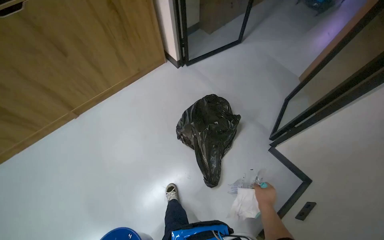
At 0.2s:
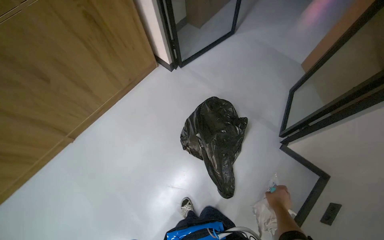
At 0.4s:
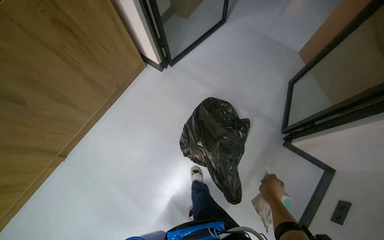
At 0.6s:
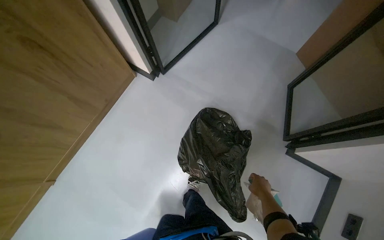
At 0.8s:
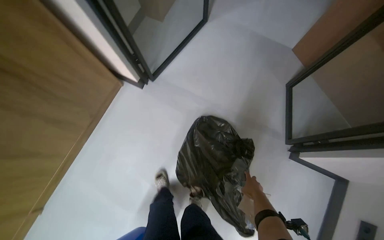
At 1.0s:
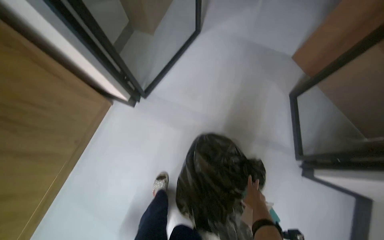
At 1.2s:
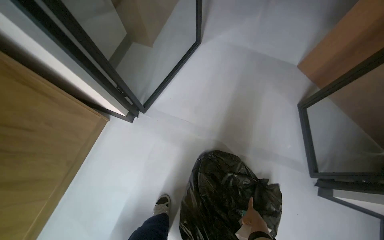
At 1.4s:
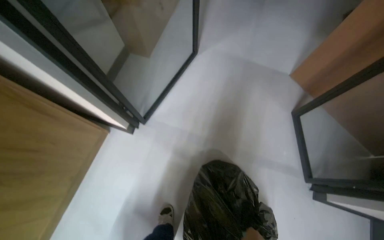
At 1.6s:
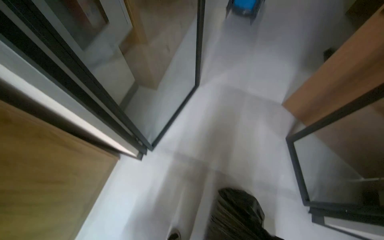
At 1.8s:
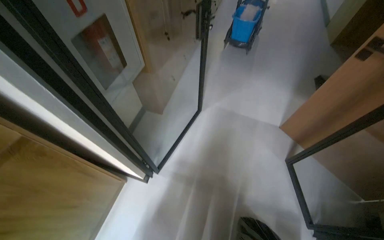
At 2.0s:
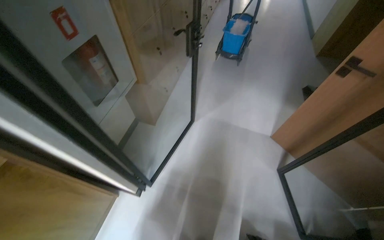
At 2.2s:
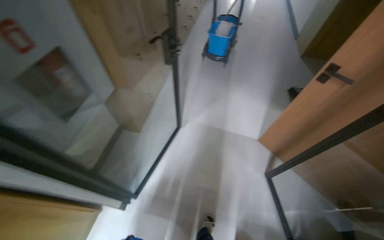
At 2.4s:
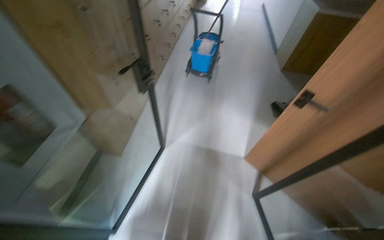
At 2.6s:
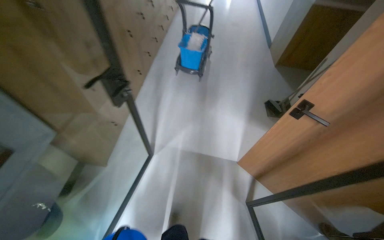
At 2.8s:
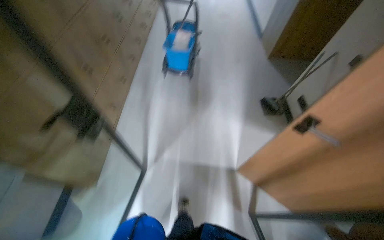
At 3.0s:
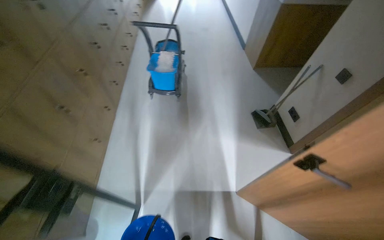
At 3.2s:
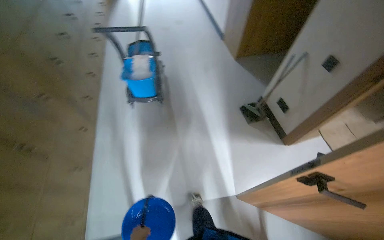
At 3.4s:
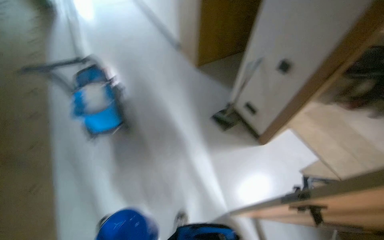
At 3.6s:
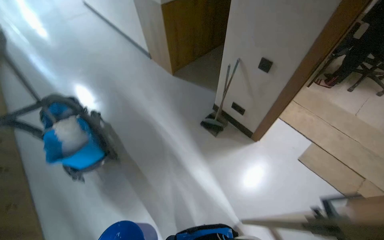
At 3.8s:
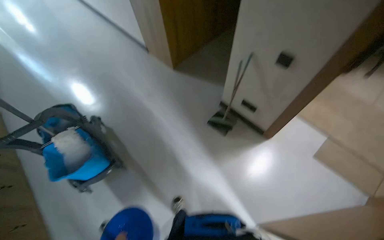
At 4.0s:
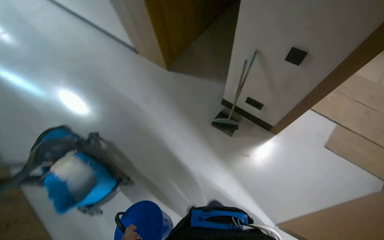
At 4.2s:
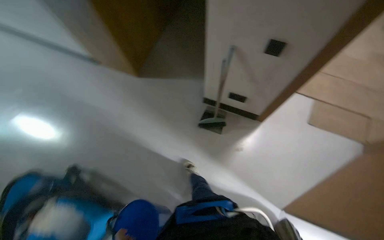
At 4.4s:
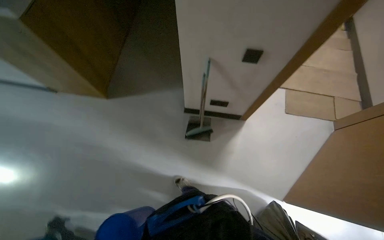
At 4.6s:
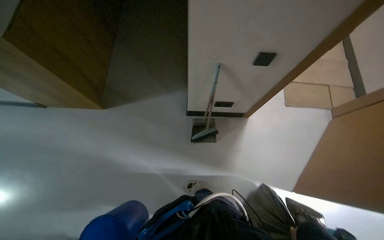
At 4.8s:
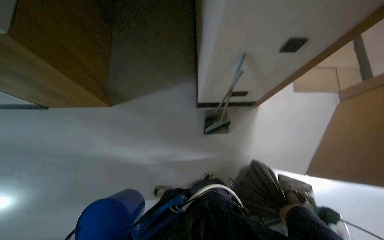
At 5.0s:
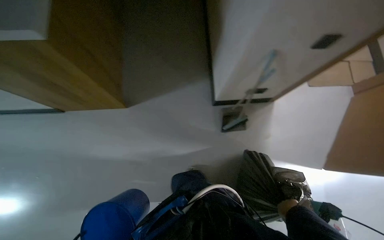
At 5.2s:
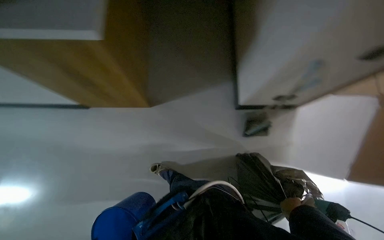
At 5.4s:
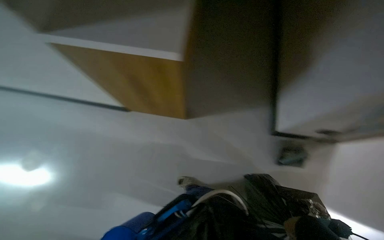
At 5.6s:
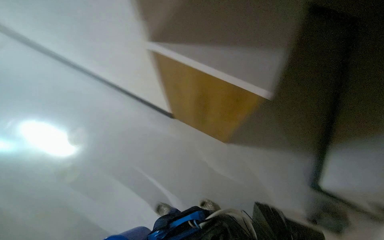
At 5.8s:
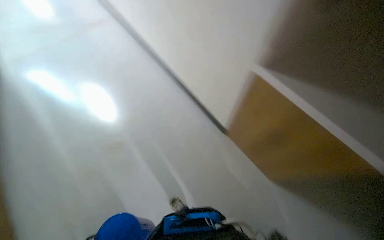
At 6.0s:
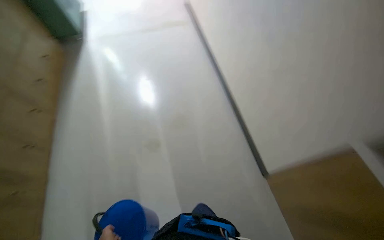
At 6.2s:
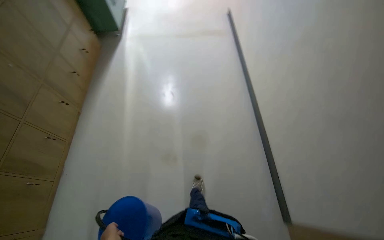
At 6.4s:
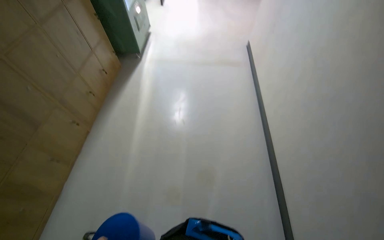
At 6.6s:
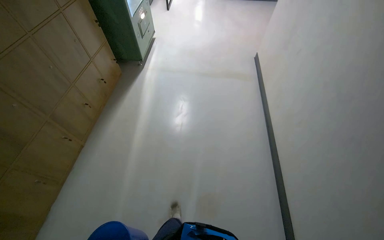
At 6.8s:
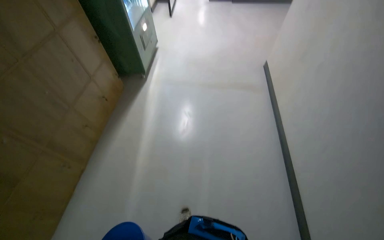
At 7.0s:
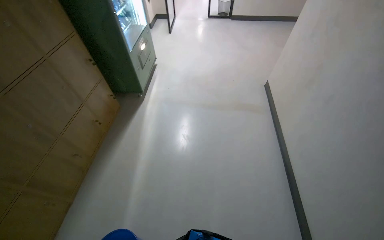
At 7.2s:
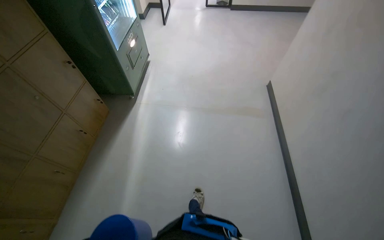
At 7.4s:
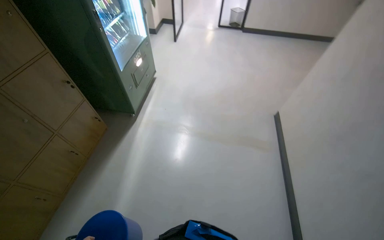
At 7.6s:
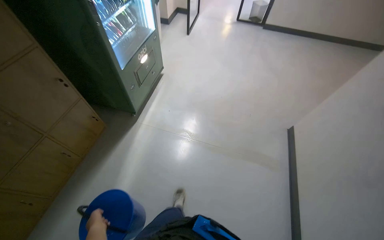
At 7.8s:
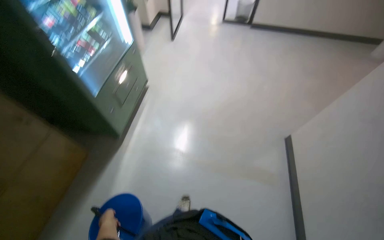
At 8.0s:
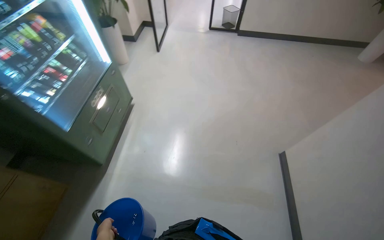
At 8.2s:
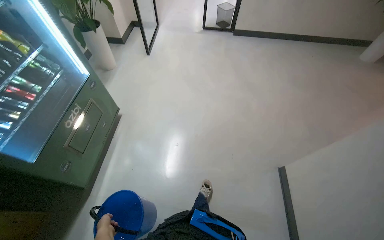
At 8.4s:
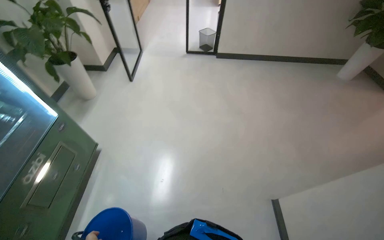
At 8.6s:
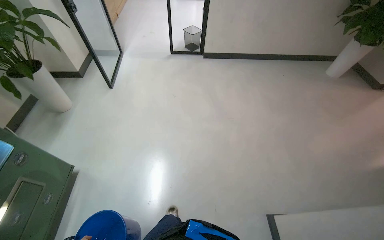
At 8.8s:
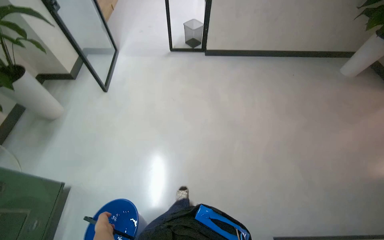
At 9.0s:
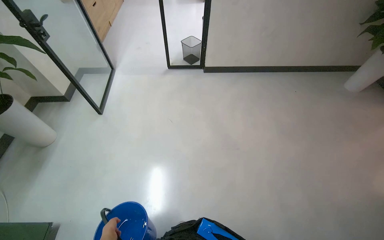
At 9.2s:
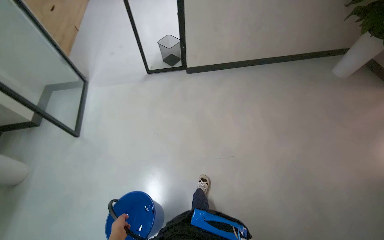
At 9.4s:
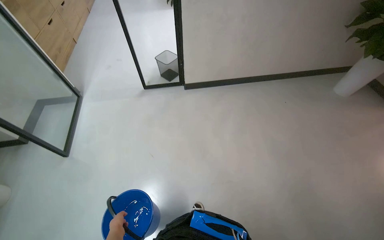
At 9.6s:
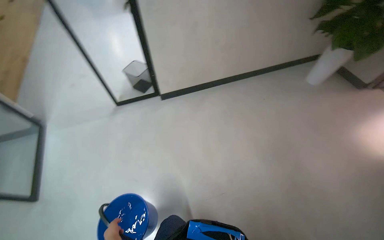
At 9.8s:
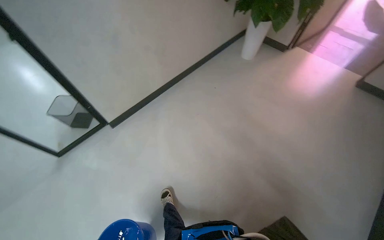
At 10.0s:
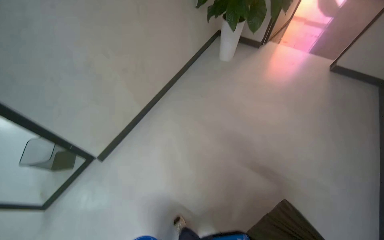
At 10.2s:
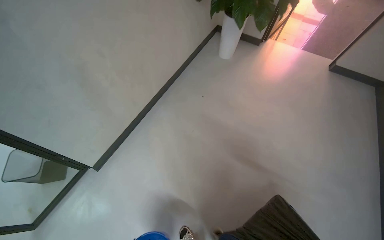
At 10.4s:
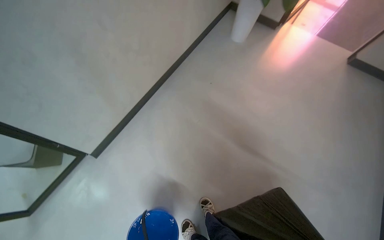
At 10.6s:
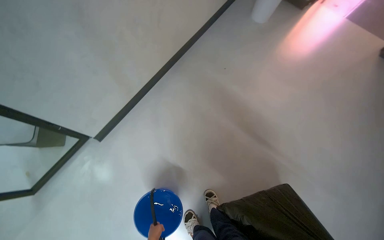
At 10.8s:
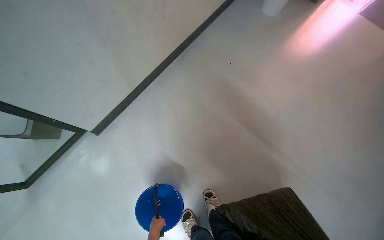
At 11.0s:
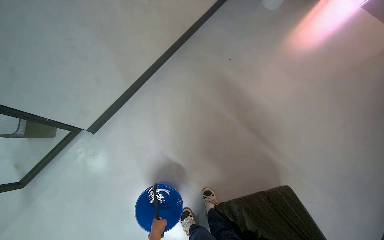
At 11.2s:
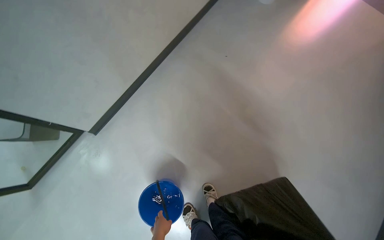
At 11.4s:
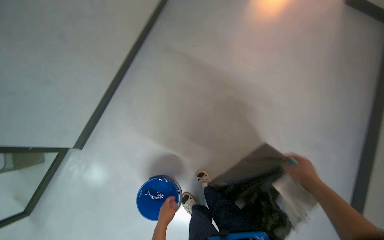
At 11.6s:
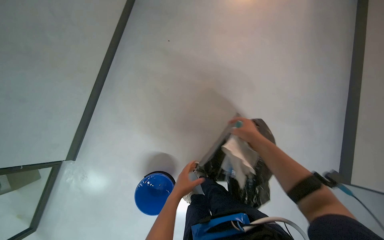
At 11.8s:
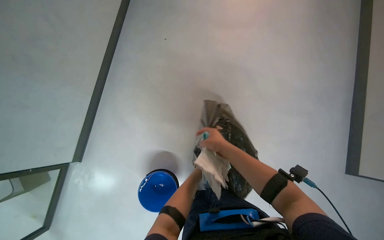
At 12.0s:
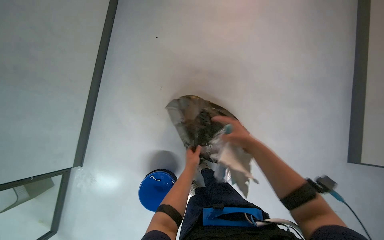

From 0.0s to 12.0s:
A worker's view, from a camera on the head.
Job: managing trash.
The whole recording: Disposing trash. The worker ties a trash bag, carries it through the building and down stairs, and disposes it in a bin.
From 0.0s to 1.6s: The head travels roughly 1 m. The head turns to the right by approximately 30 degrees.
From 1.6s to 3.0s: The camera is carried roughly 90 cm. The wearer's head swings some 25 degrees to the right.
From 3.0s to 4.4s: The camera travels roughly 1 m. The wearer's head swings roughly 75 degrees to the right. The view tilts roughly 10 degrees downward.
From 4.4s to 6.0s: The head travels to the left, some 70 cm.
From 6.0s to 7.6s: The camera is carried about 1.5 m.
From 7.6s to 9.0s: The camera is carried some 1.5 m.
From 9.0s to 10.4s: The wearer moves roughly 1.5 m. The wearer looks some 55 degrees further to the right.
From 10.4s to 12.0s: The camera pitches downward, by approximately 20 degrees.

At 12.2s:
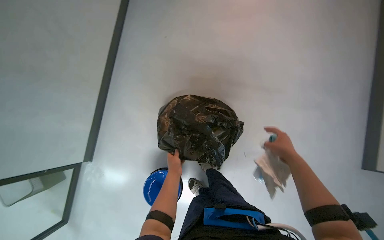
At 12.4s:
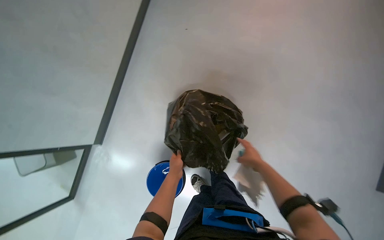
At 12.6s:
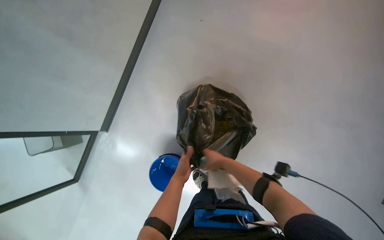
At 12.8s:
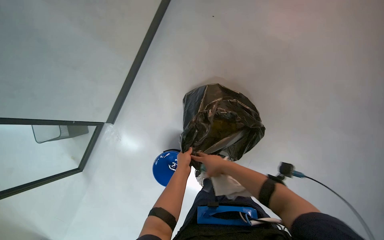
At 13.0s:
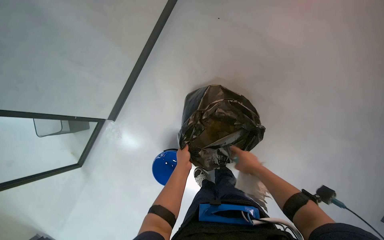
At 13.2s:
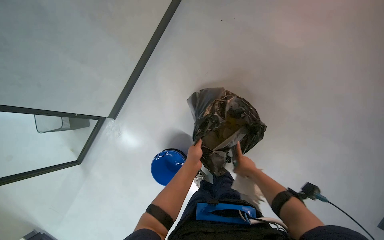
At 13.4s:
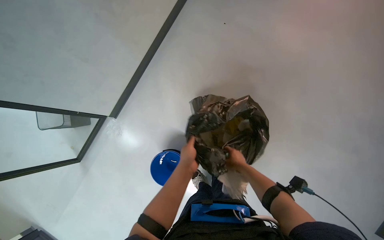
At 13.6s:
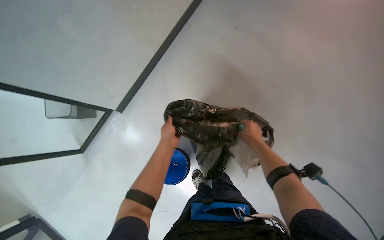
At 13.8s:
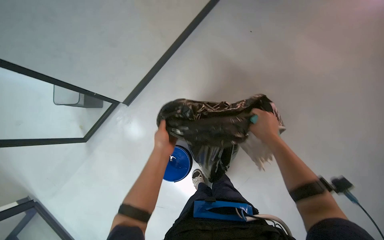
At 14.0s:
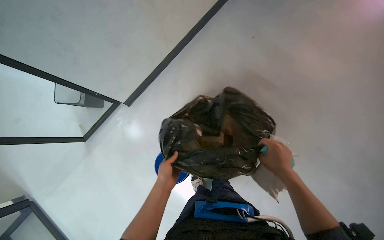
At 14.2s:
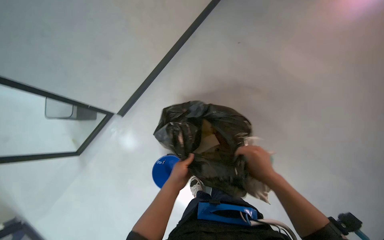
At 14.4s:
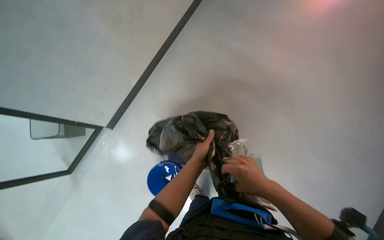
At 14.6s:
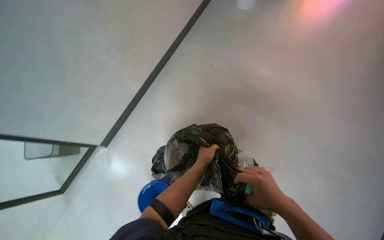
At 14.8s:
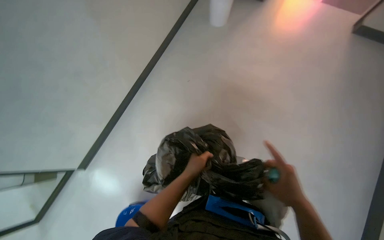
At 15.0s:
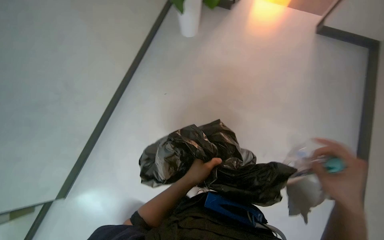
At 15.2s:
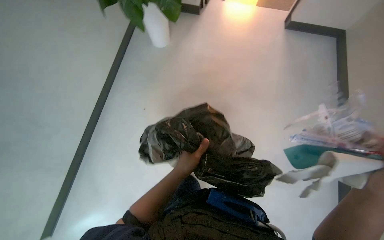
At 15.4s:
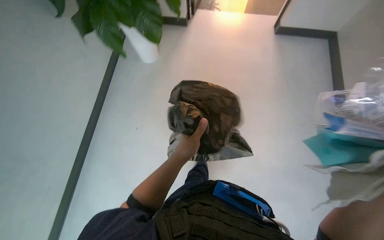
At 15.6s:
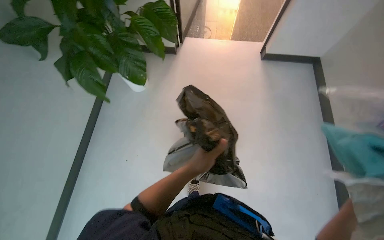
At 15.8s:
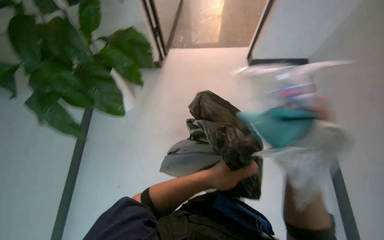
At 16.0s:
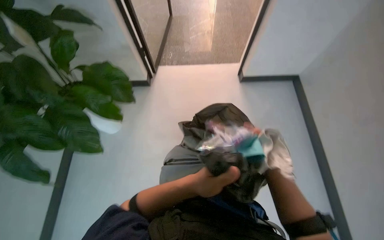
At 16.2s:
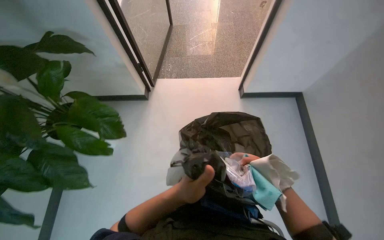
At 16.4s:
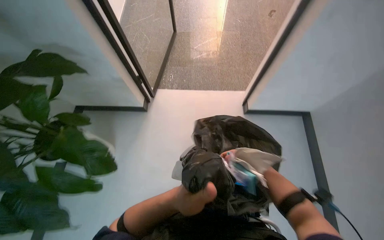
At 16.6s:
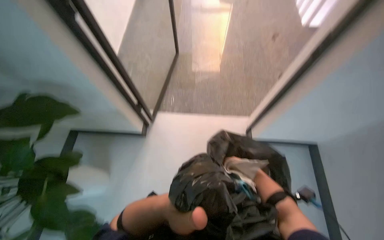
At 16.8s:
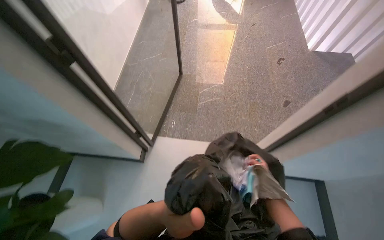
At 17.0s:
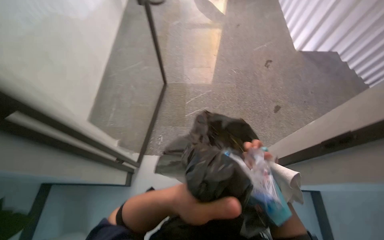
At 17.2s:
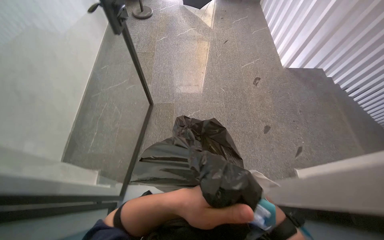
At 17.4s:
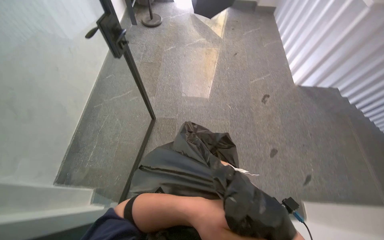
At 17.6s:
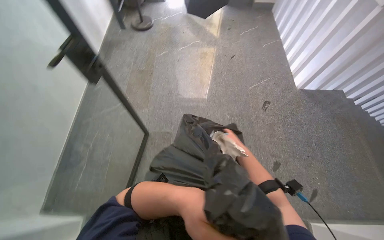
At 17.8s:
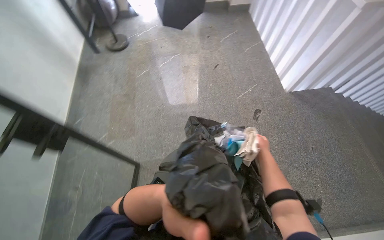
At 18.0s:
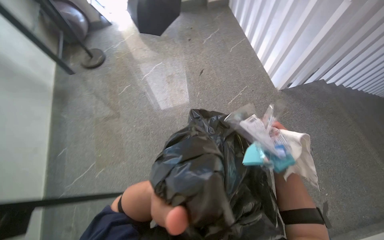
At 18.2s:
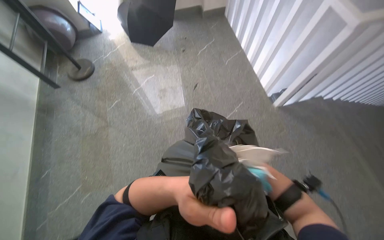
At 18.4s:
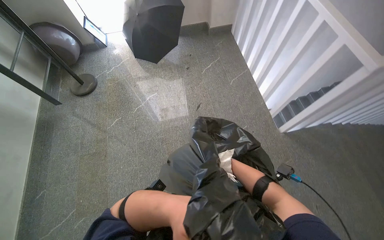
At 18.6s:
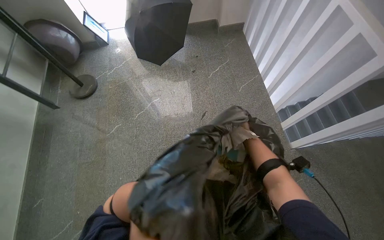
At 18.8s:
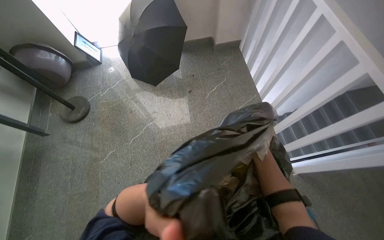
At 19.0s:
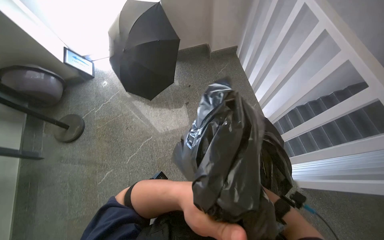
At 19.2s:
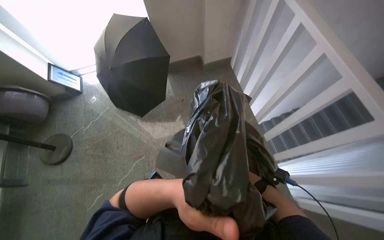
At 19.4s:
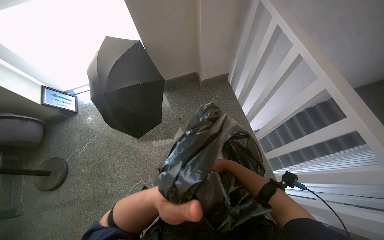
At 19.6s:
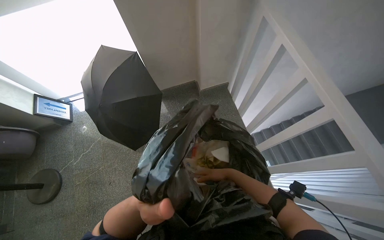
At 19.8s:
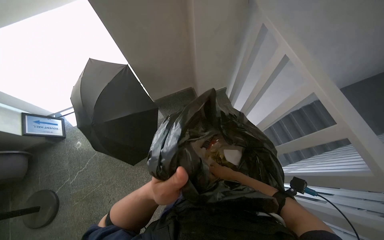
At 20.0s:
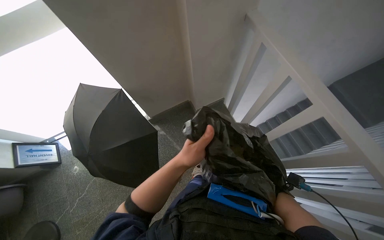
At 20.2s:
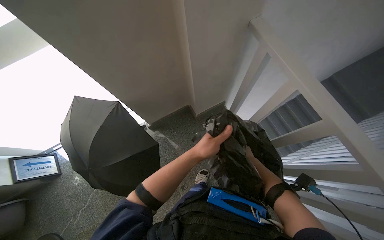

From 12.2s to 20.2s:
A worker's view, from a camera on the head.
Job: managing trash.
The whole recording: Disposing trash. The worker ties a trash bag, carries it through the building and down stairs, and disposes it in a bin.
From 12.2s to 13.8s: Everything in view rotates some 30 degrees clockwise. The right hand moves up the picture, approximately 25 cm, and reaches about 20 cm to the left, then returns, while the left hand shifts some 10 cm nearer to the camera.
From 13.8s to 15.4s: The head turns to the right by about 30 degrees. The camera pitches upward, by some 15 degrees. The left hand heads to the right and nearer to the camera, covering about 20 cm.
From 15.4s to 17.0s: The wearer moves approximately 1.5 m. The wearer looks approximately 10 degrees further upward.
From 17.0s to 18.6s: The head travels approximately 2 m.
From 18.6s to 20.2s: The camera travels approximately 1.5 m.
